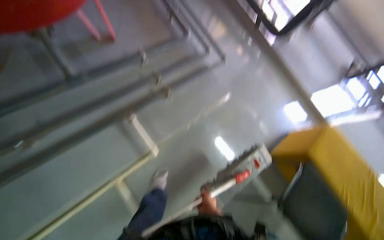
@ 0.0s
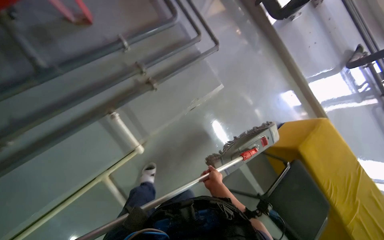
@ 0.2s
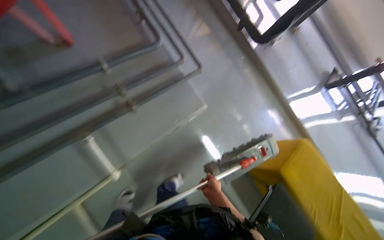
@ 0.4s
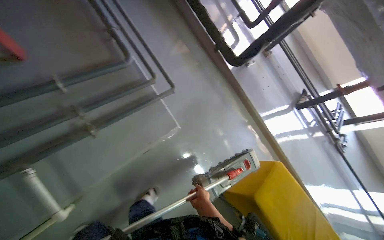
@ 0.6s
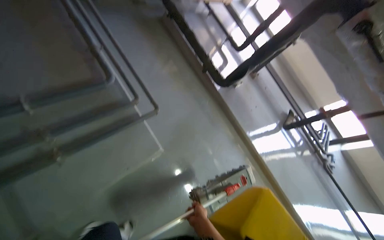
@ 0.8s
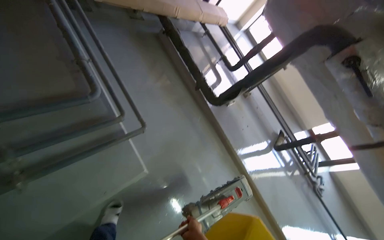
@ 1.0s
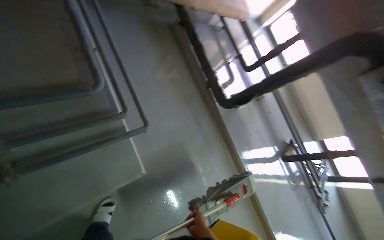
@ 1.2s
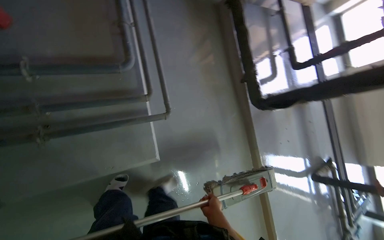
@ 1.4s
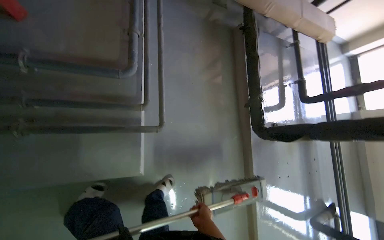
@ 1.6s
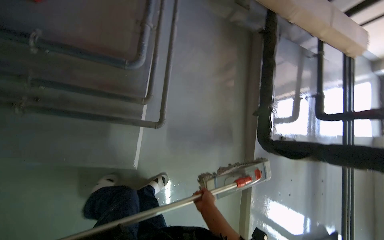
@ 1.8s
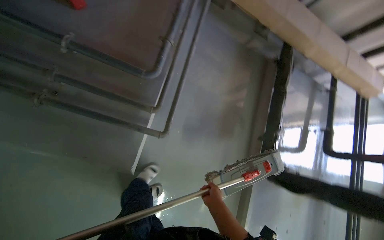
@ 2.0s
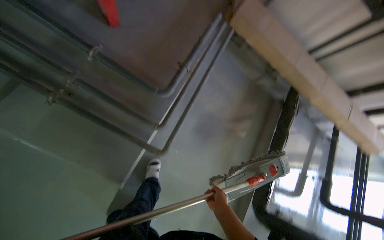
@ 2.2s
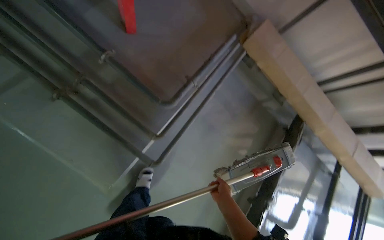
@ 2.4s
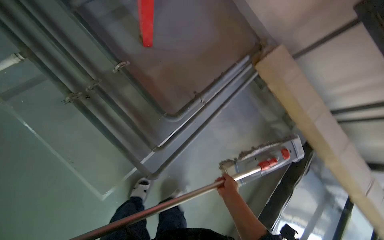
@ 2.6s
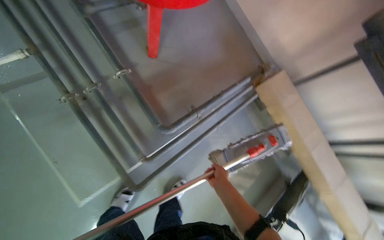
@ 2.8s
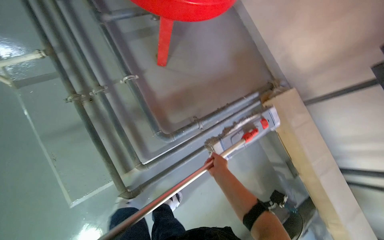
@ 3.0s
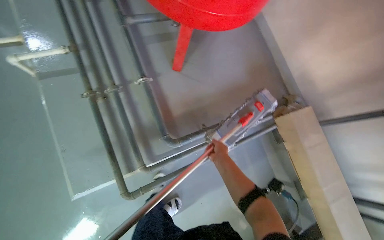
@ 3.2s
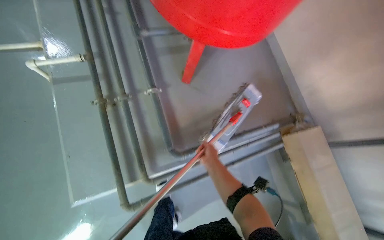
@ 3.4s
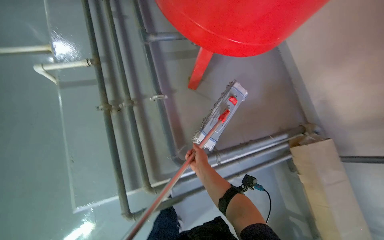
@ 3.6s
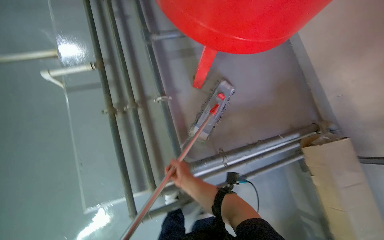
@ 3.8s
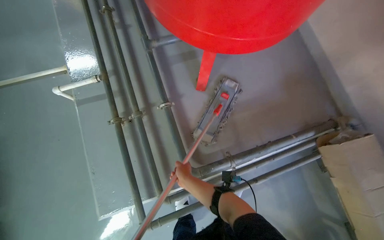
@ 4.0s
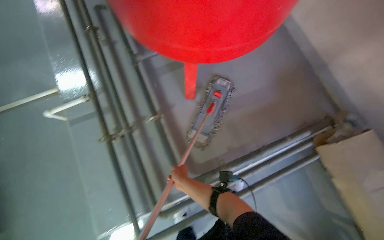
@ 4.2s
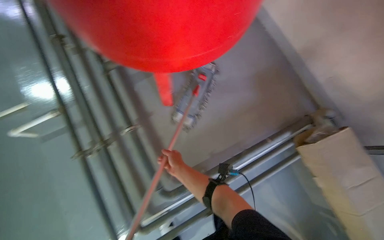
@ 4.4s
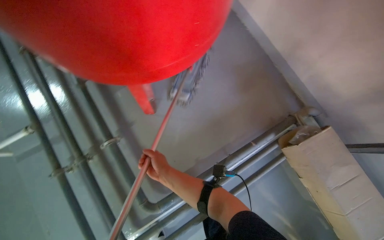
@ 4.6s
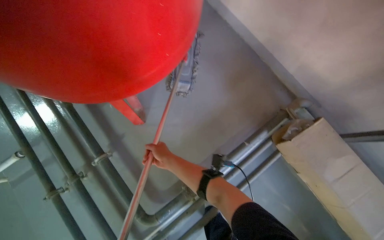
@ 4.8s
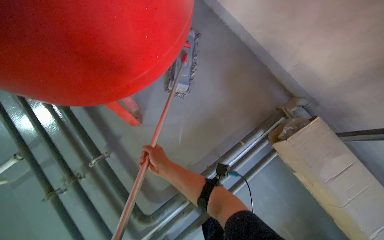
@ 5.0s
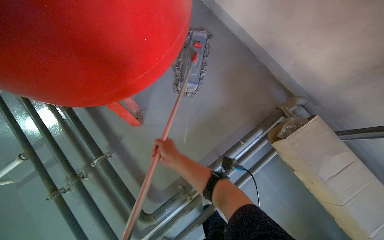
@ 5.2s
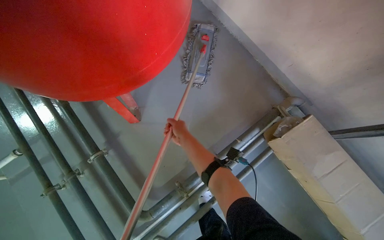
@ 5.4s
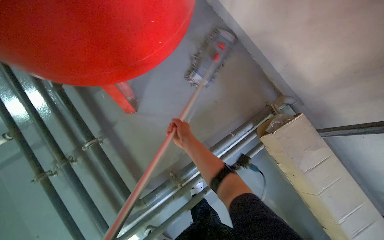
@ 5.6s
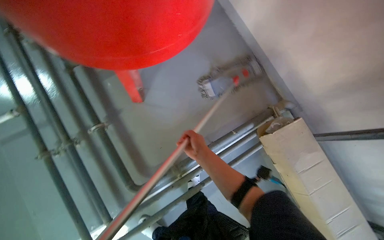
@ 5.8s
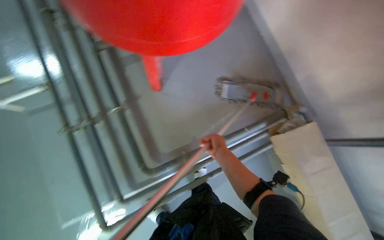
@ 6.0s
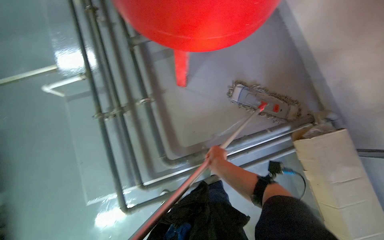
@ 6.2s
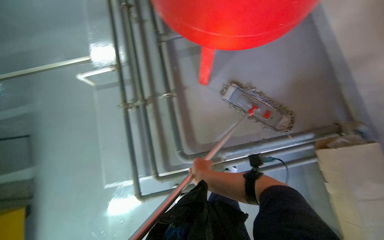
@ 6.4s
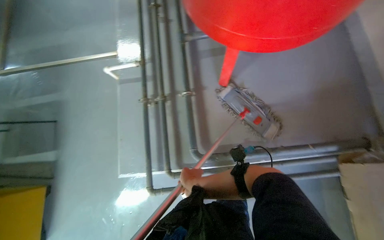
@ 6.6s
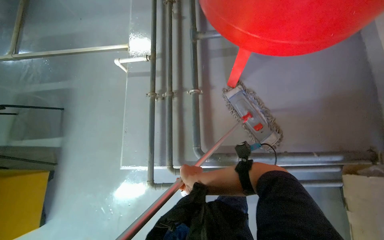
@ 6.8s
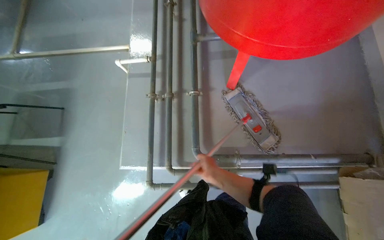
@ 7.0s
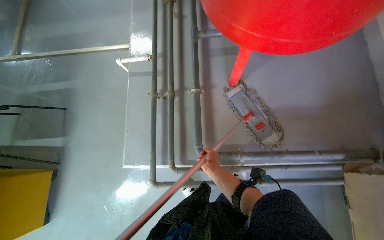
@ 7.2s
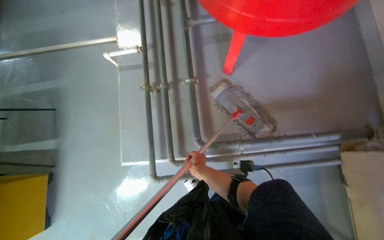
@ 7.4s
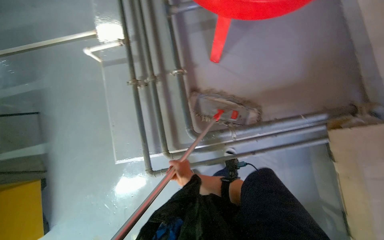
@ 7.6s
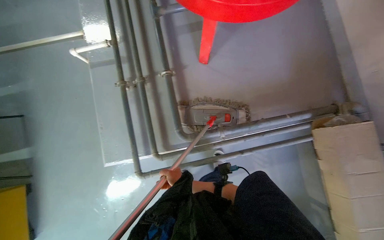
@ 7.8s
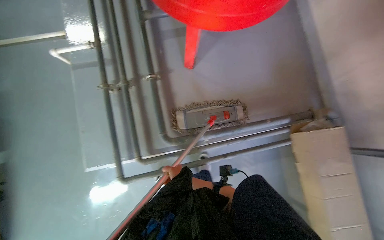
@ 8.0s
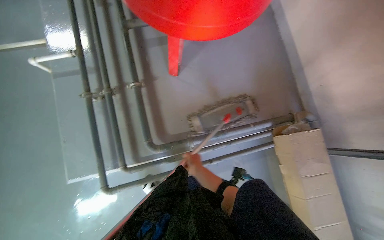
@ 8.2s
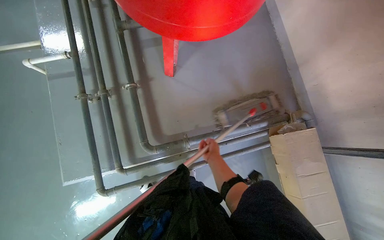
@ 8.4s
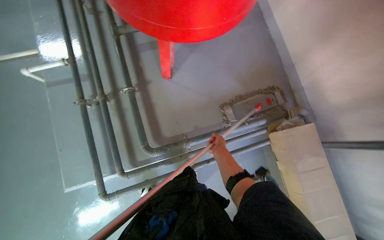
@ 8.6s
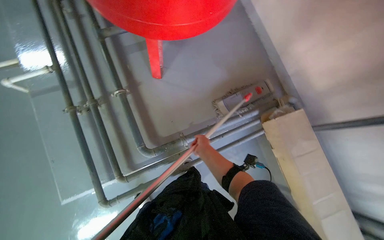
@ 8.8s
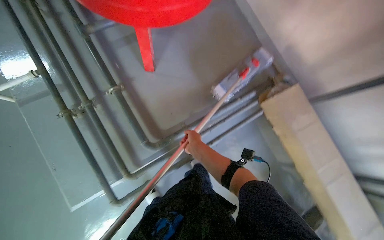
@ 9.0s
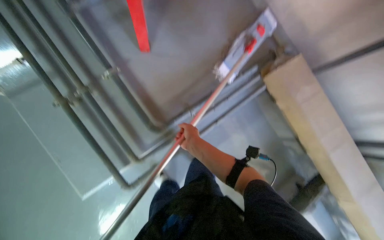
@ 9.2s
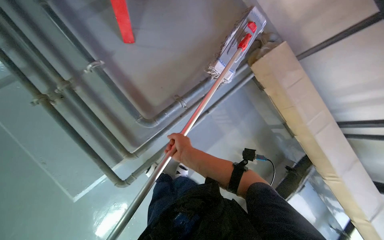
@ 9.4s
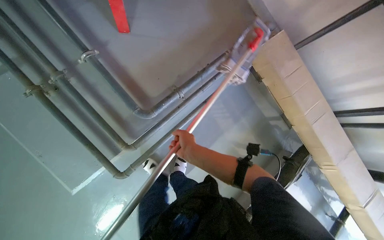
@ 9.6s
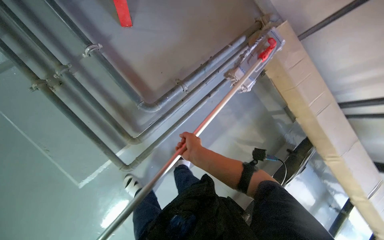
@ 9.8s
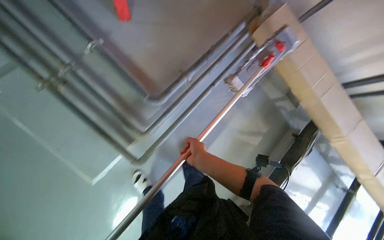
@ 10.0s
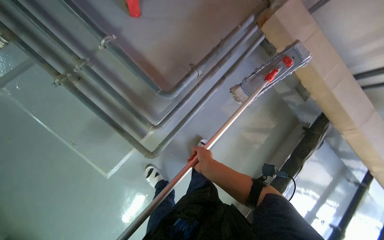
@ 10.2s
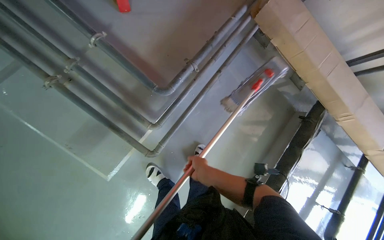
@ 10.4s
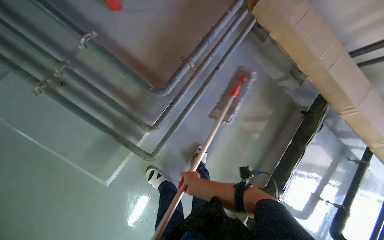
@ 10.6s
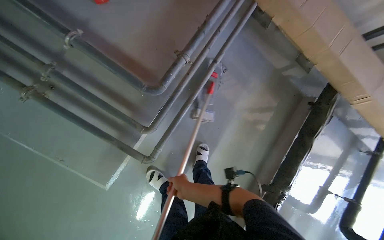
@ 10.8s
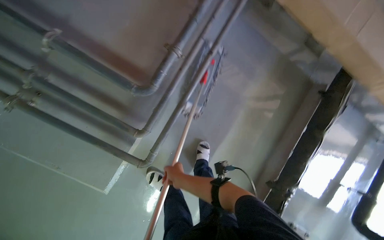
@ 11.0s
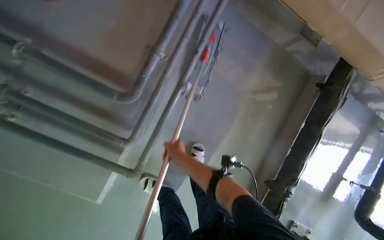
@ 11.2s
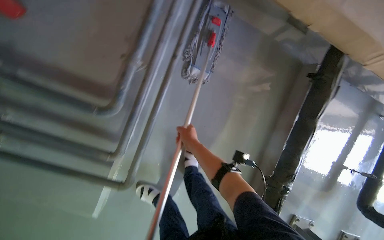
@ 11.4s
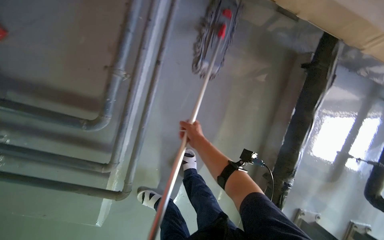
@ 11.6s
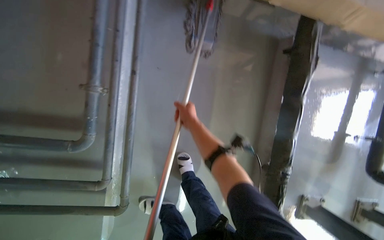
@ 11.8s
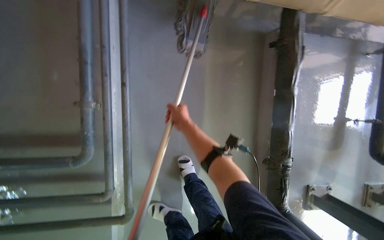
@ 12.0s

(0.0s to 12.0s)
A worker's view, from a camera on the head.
Job: mopping floor.
The whole recording: Mopping floor. The worker mops the floor, occasionally wringing and adjusting the mop head.
0.0s - 1.6s: The head travels approximately 80 cm. The scene turns roughly 35 degrees clockwise in the picture.
1.6s - 3.0s: The wearer looks approximately 60 degrees further to the left. The camera pitches upward, by roughly 25 degrees.
3.0s - 4.4s: The camera travels roughly 40 cm.
4.4s - 6.0s: The right hand shifts roughly 20 cm to the right.
6.0s - 7.6s: The head rotates approximately 15 degrees to the left.
7.6s - 9.0s: The head turns to the right by about 25 degrees. The right hand shifts about 10 cm up the picture, and reaches some 35 cm to the right, then returns.
9.0s - 10.4s: The right hand moves down the picture, approximately 40 cm.
10.4s - 12.0s: The camera is carried approximately 60 cm. The wearer looks about 15 degrees further downward. Everything in view rotates roughly 35 degrees counterclockwise.

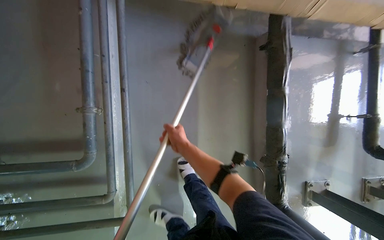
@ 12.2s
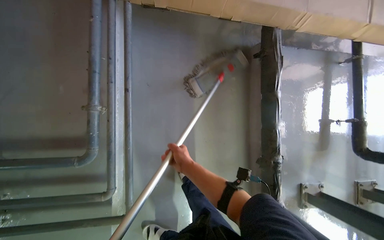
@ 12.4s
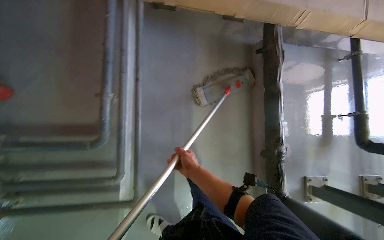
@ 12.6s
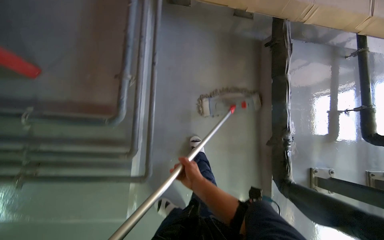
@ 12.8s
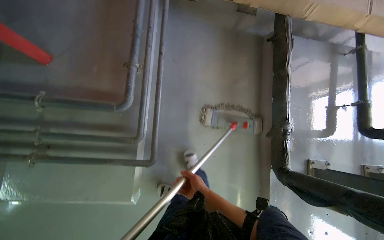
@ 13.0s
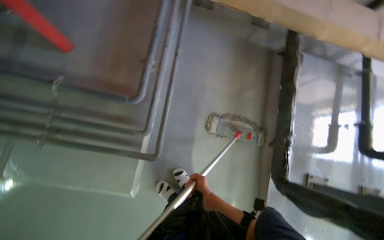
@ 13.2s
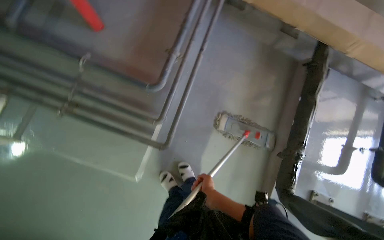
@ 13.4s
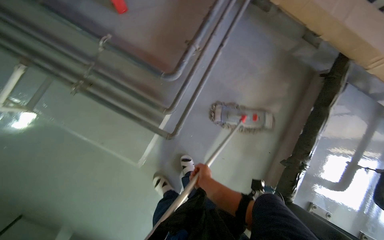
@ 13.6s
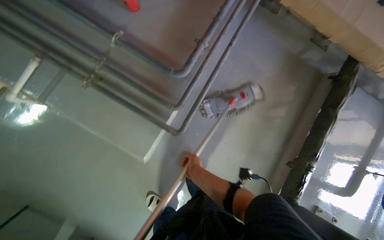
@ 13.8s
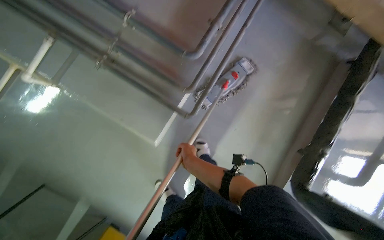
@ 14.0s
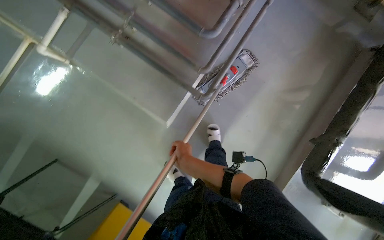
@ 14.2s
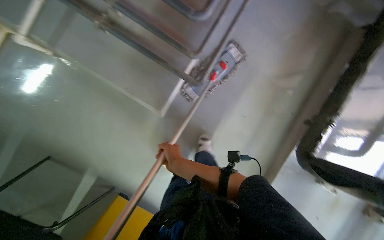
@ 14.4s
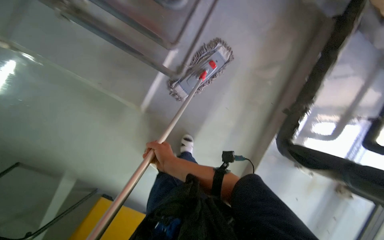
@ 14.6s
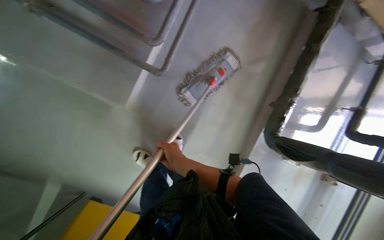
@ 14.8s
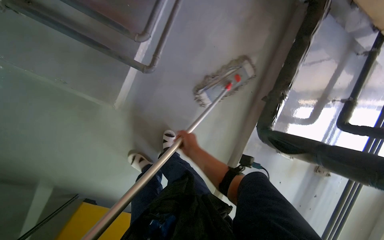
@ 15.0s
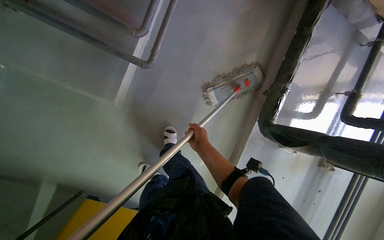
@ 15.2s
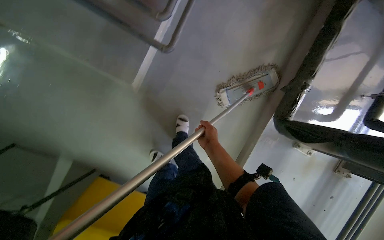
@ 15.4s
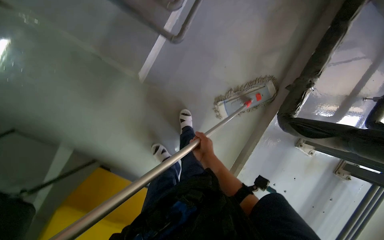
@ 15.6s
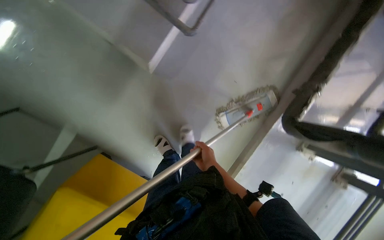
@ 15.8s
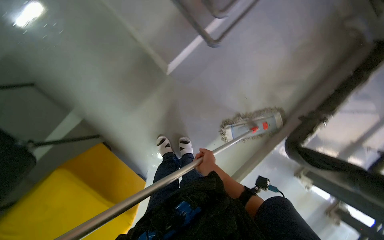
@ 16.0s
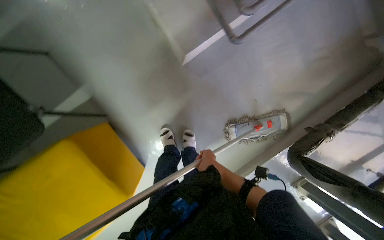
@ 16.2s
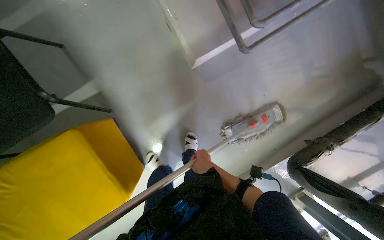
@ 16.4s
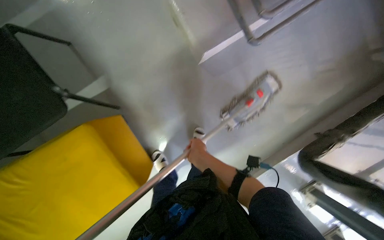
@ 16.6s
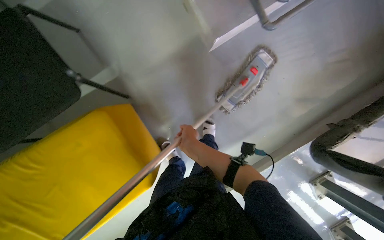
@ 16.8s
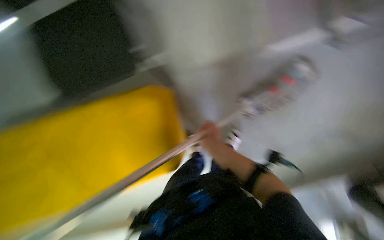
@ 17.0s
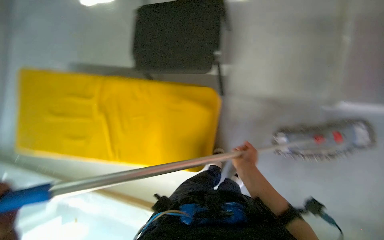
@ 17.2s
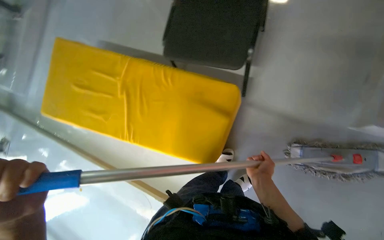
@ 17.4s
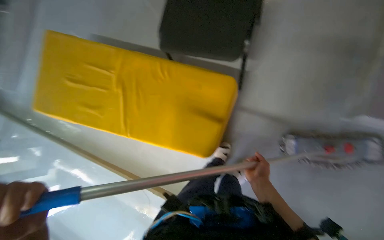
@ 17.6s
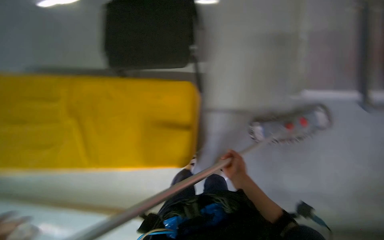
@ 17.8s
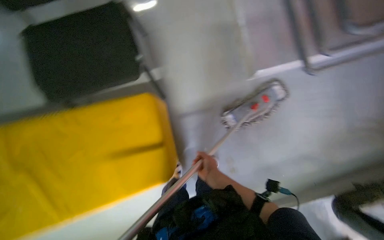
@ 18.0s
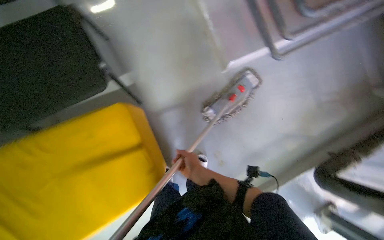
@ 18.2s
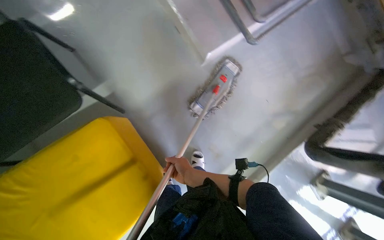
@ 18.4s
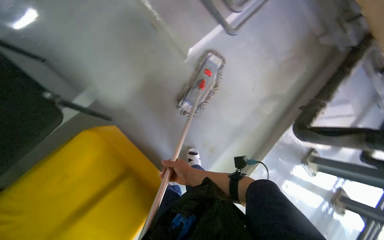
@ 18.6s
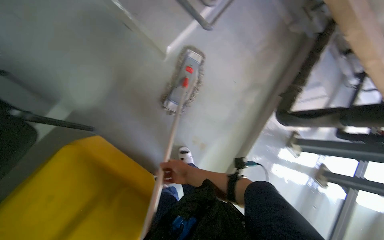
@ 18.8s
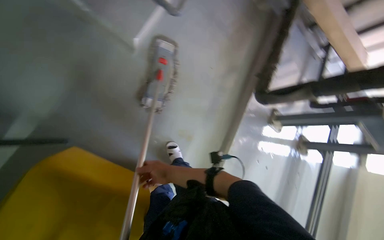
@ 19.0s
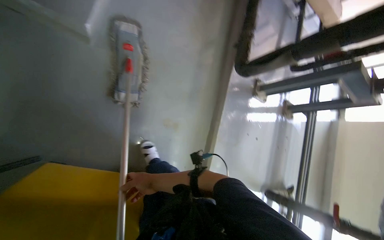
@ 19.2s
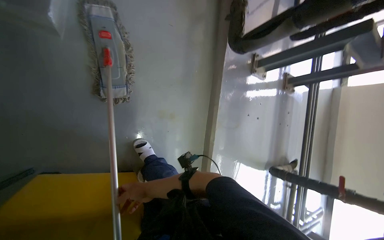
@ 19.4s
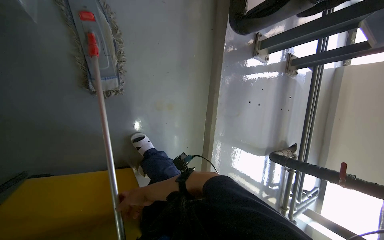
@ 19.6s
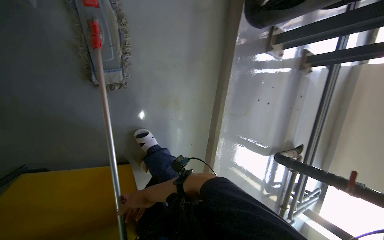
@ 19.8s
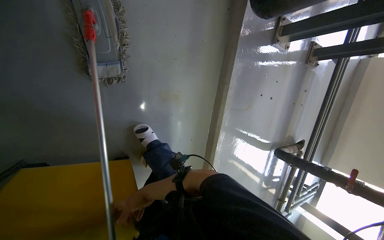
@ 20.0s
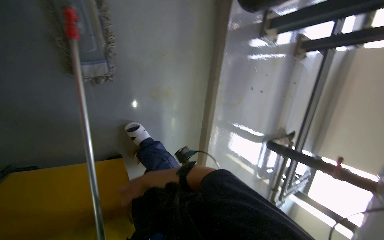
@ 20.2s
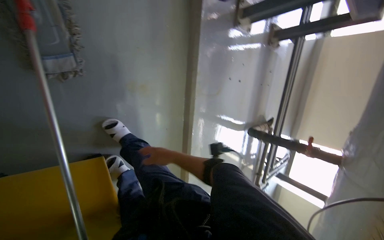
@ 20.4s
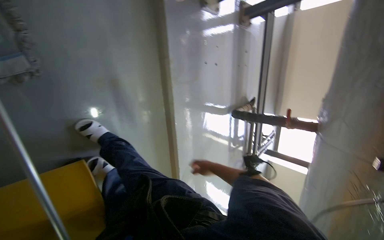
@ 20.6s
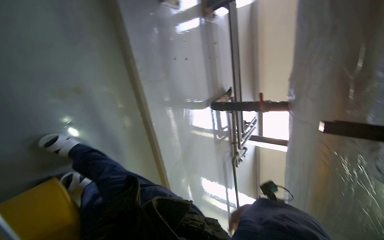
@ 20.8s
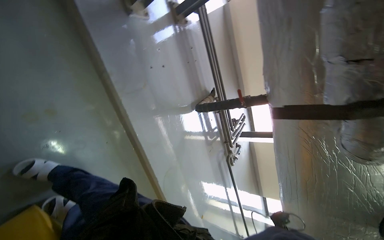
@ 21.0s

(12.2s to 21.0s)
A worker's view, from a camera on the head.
Job: mopping floor.
The whole recording: Mopping floor. The worker mops the floor, occasionally wringing and adjusting the mop head.
12.2s - 13.6s: The camera travels approximately 60 cm. Everything in view rotates roughly 30 degrees clockwise.
15.2s - 16.6s: The head travels about 50 cm. The scene turns roughly 35 degrees clockwise in the picture.
18.0s - 19.6s: The head turns to the right by roughly 70 degrees. The view tips downward by roughly 30 degrees.
19.6s - 21.0s: The head rotates some 35 degrees to the right.
